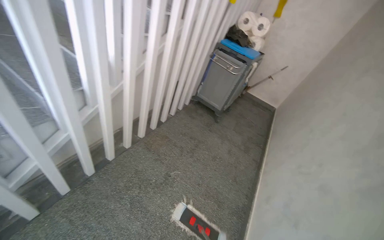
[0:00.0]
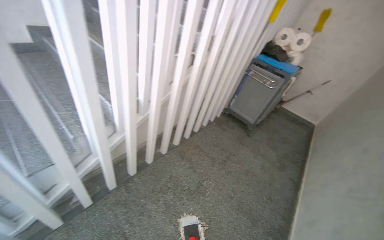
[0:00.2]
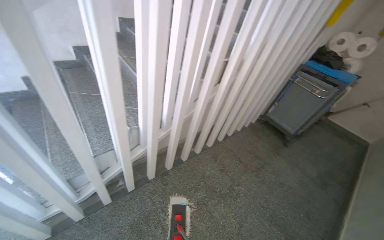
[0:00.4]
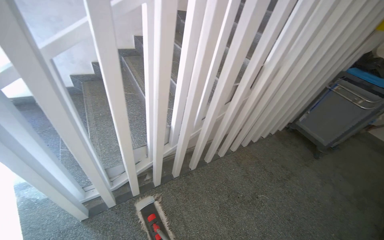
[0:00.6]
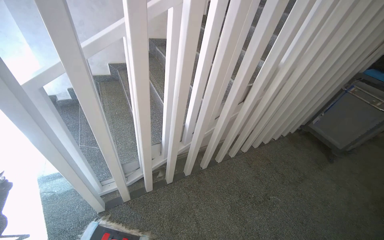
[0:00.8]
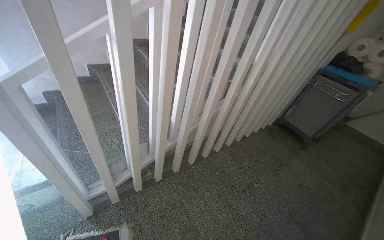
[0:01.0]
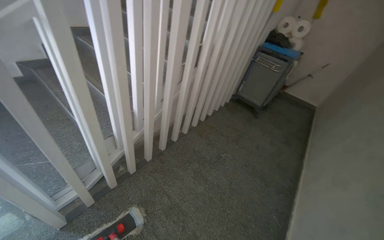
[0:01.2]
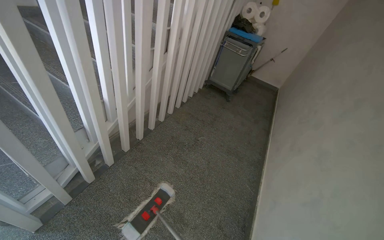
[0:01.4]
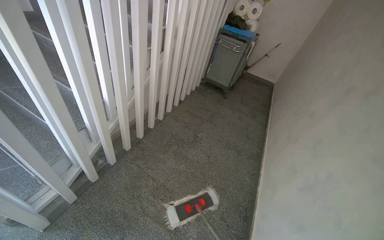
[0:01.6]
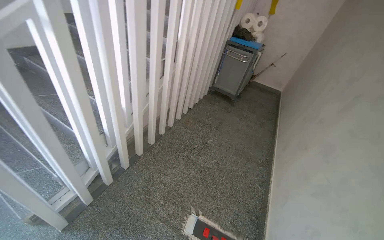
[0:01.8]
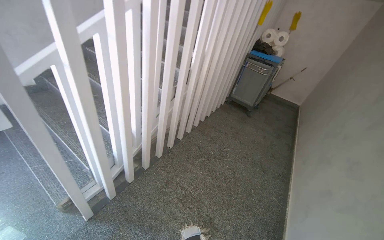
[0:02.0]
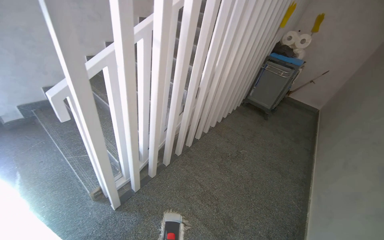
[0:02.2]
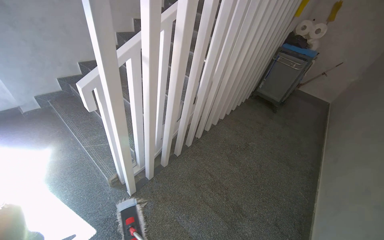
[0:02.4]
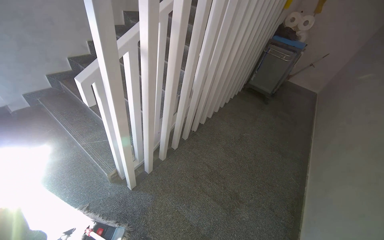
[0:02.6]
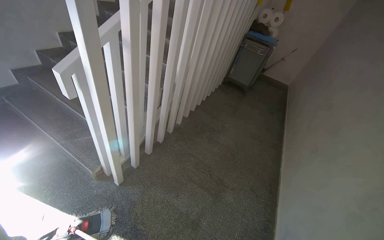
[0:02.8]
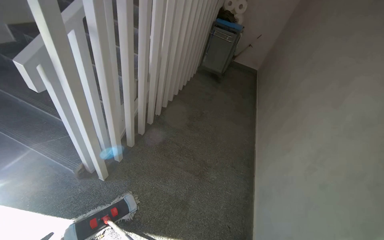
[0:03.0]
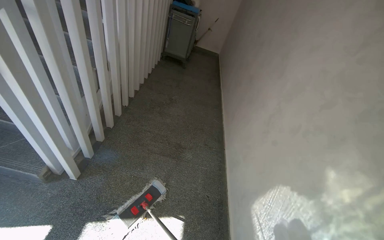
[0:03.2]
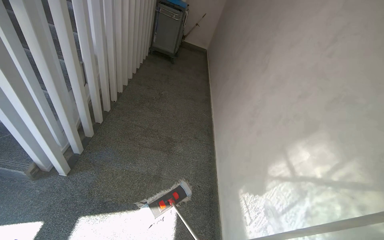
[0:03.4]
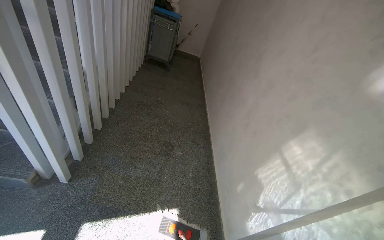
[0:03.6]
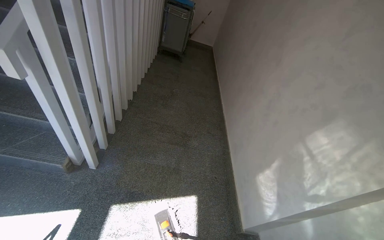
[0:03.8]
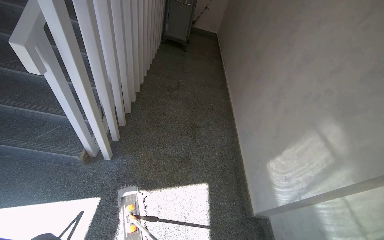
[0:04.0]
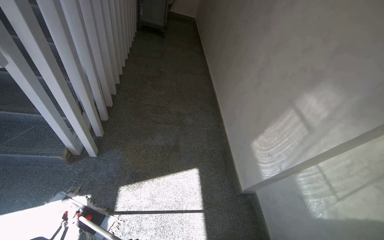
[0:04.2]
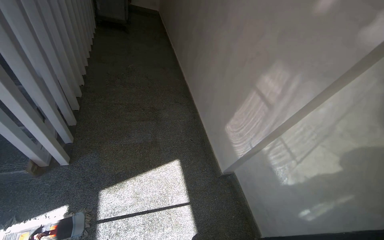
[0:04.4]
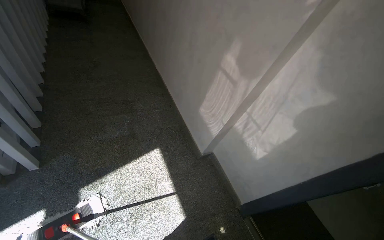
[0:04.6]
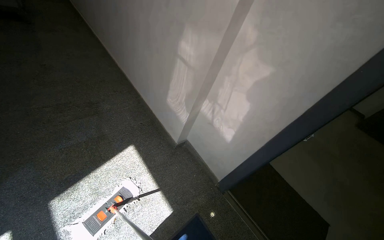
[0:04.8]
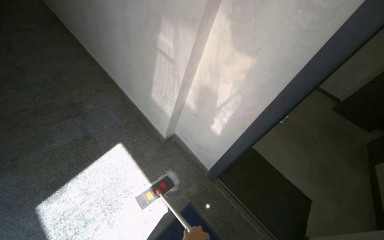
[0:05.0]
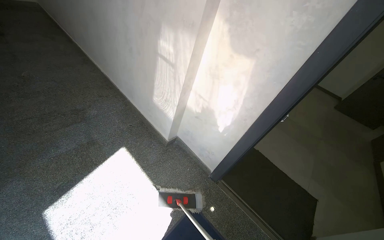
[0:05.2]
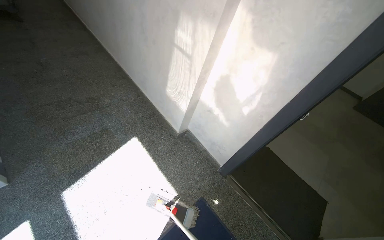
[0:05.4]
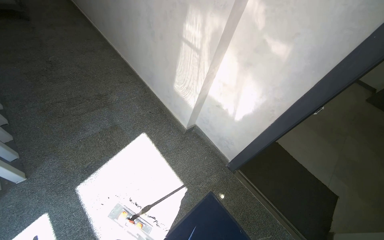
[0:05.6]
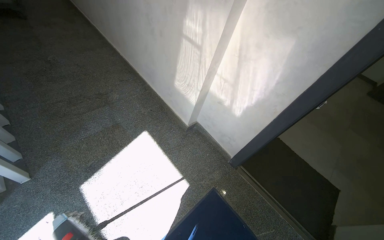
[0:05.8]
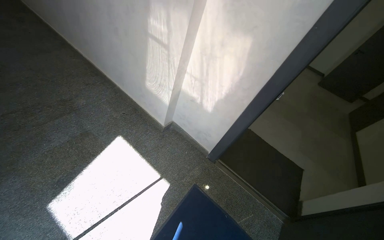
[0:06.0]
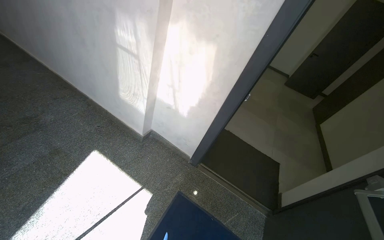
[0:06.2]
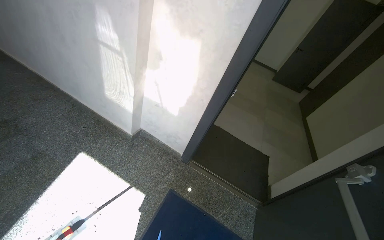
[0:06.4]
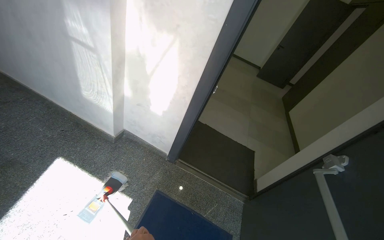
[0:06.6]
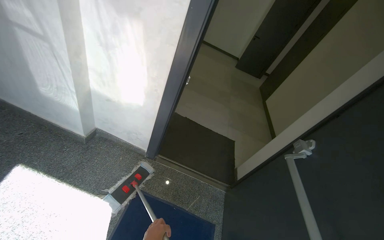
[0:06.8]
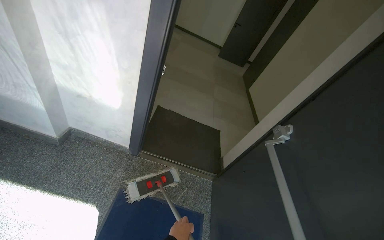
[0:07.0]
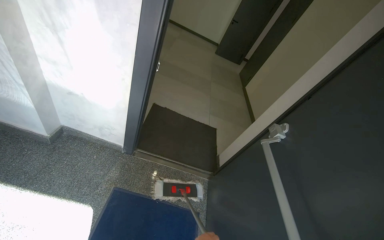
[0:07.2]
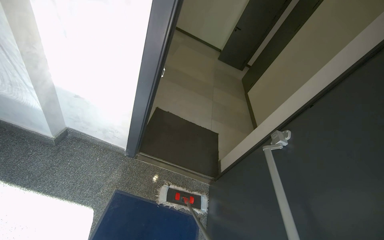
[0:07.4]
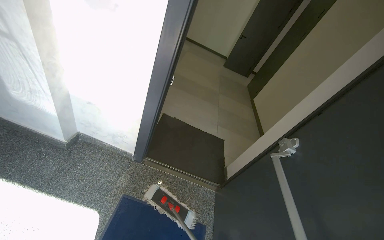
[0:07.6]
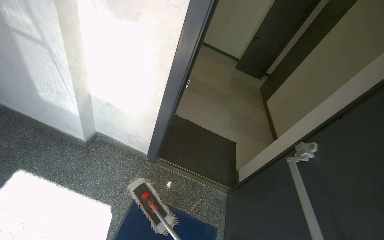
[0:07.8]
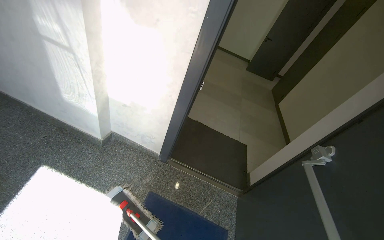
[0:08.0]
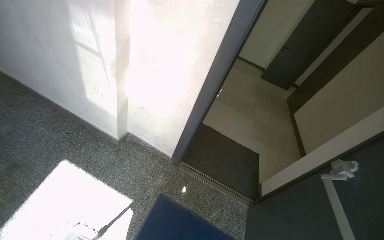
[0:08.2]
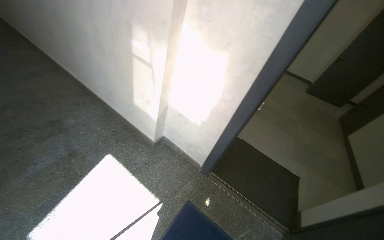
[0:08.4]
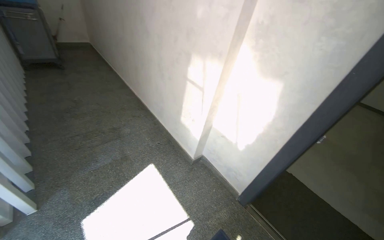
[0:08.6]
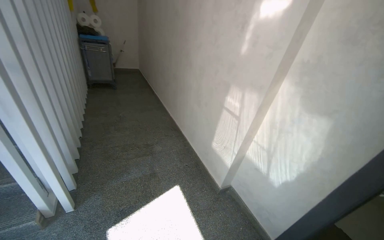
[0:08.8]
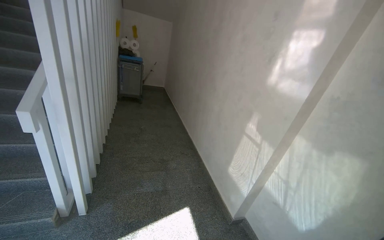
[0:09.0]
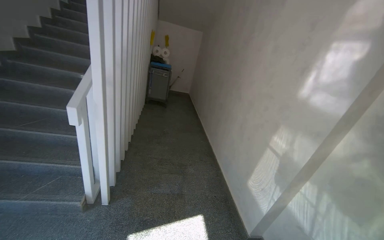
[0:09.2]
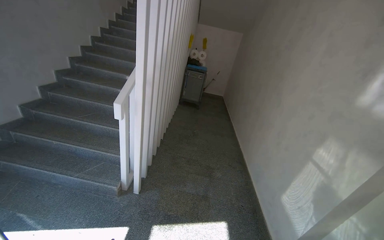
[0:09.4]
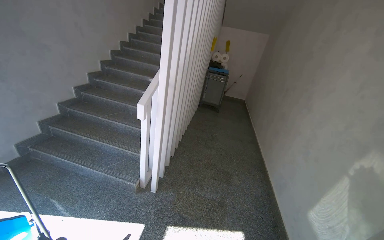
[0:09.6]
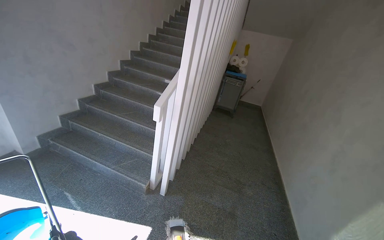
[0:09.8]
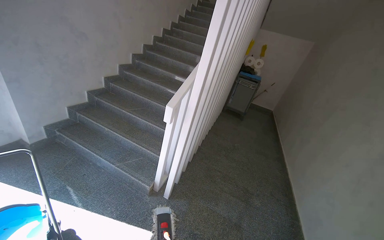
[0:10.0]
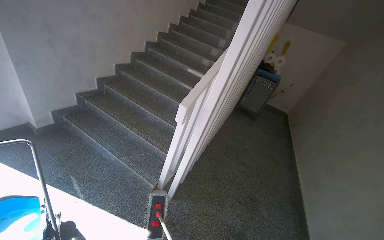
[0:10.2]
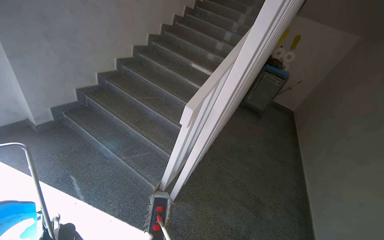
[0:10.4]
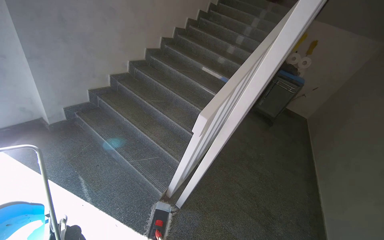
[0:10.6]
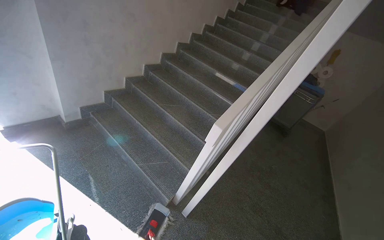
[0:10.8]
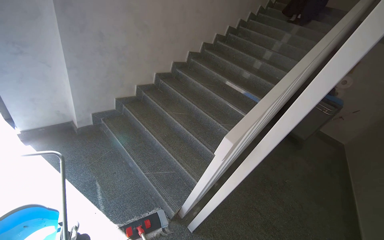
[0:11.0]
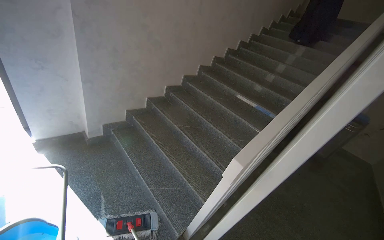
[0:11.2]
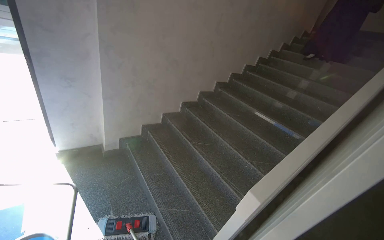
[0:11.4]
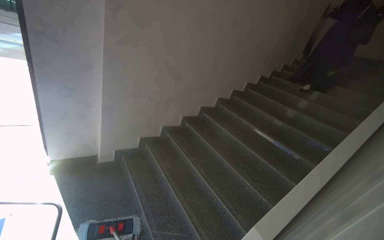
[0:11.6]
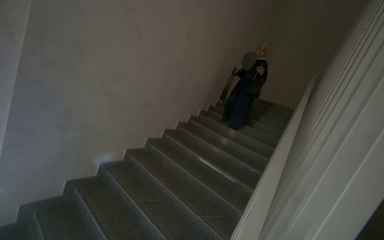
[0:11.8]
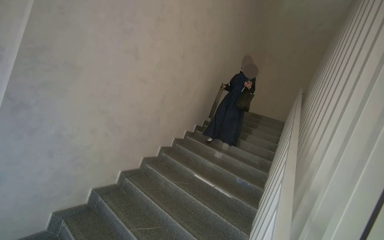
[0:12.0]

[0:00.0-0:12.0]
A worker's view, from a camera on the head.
Job: mopping floor.
The whole recording: Mopping building floor. The worker mops the floor in the building entrance area.
0:00.0 to 0:01.6: The wearer moves roughly 60 cm.
0:01.6 to 0:03.0: The head travels roughly 60 cm.
0:03.0 to 0:04.4: The wearer looks about 35 degrees further to the right. The view tilts some 15 degrees downward.
0:04.4 to 0:06.0: The wearer looks roughly 35 degrees further to the right.
0:06.0 to 0:07.6: The head rotates roughly 25 degrees to the right.
0:07.6 to 0:09.0: The head rotates some 60 degrees to the left. The wearer looks some 30 degrees further upward.
0:09.0 to 0:10.4: The head travels some 40 cm. The head rotates roughly 45 degrees to the left.
0:10.4 to 0:12.0: The view tilts about 35 degrees upward.

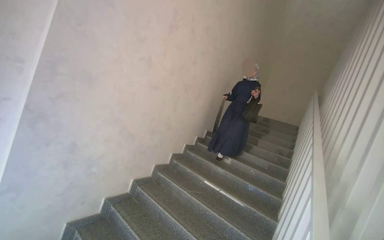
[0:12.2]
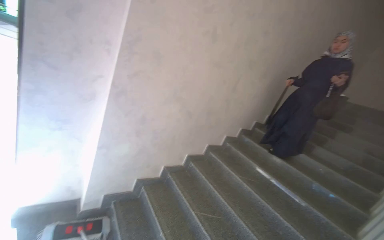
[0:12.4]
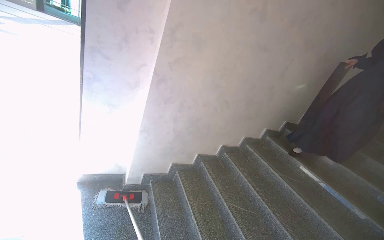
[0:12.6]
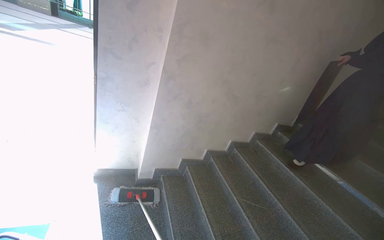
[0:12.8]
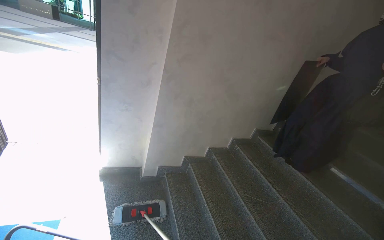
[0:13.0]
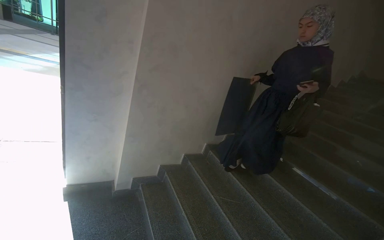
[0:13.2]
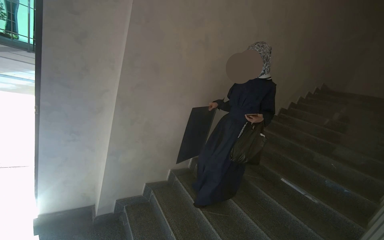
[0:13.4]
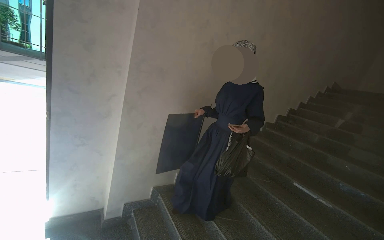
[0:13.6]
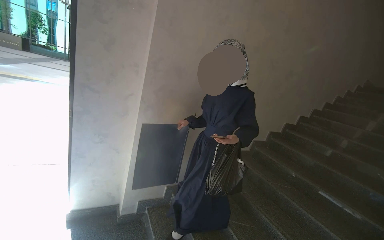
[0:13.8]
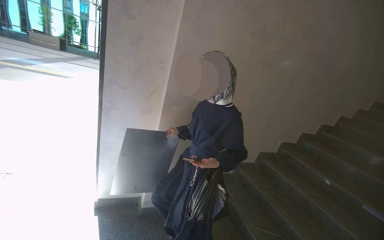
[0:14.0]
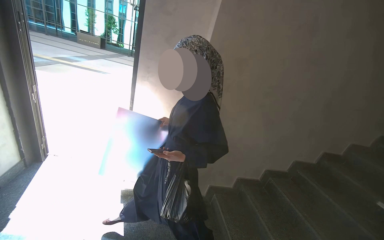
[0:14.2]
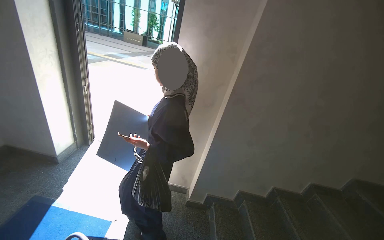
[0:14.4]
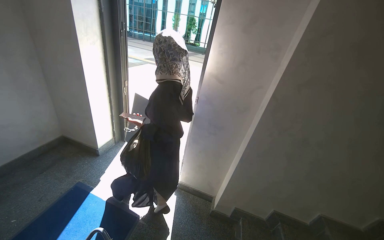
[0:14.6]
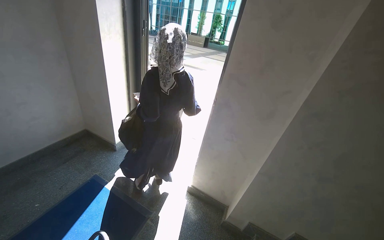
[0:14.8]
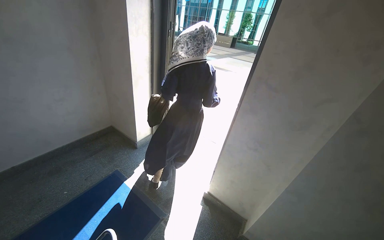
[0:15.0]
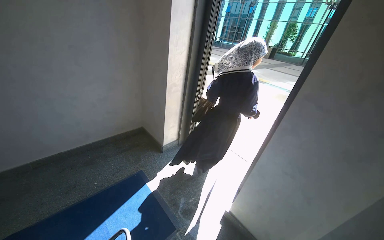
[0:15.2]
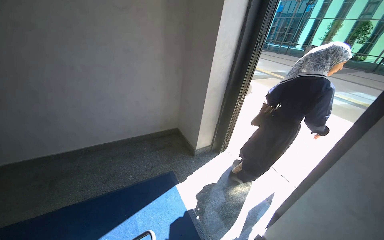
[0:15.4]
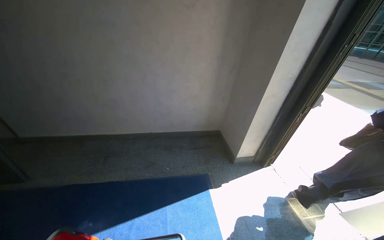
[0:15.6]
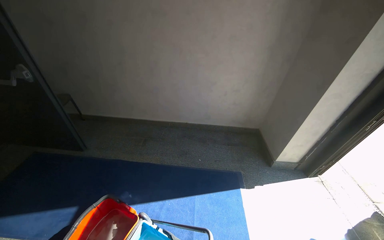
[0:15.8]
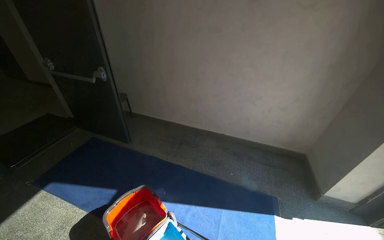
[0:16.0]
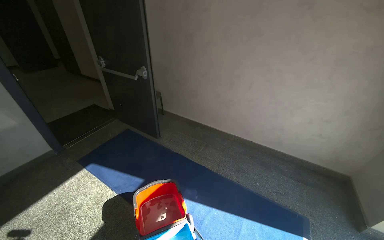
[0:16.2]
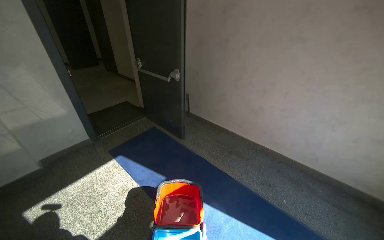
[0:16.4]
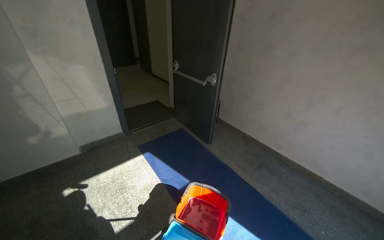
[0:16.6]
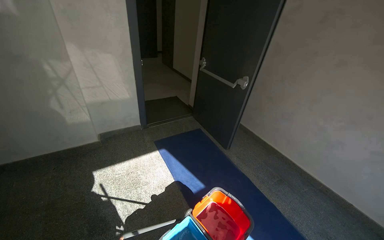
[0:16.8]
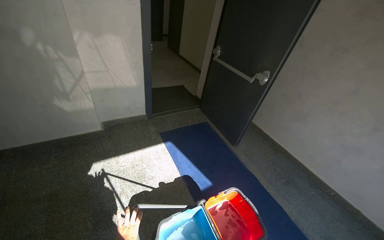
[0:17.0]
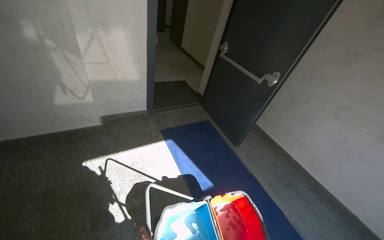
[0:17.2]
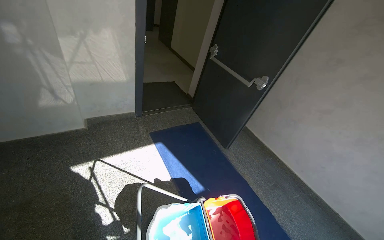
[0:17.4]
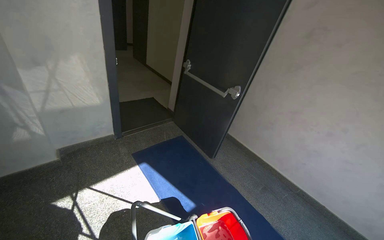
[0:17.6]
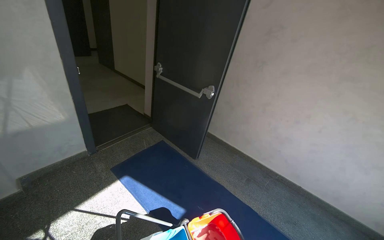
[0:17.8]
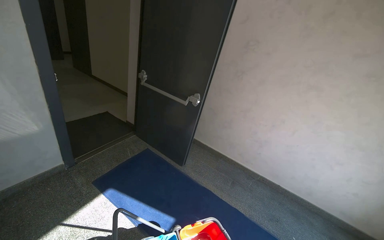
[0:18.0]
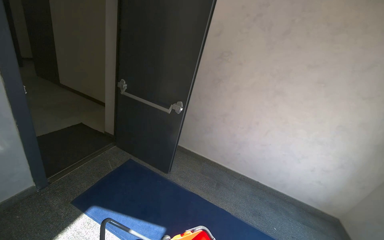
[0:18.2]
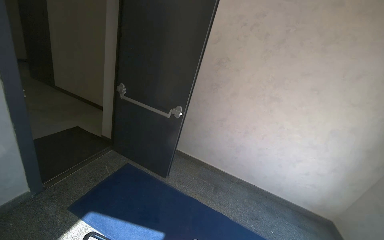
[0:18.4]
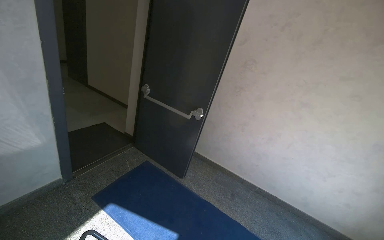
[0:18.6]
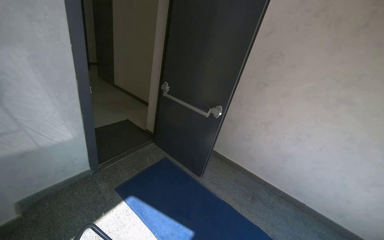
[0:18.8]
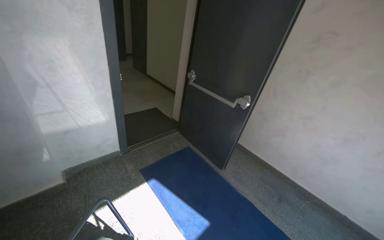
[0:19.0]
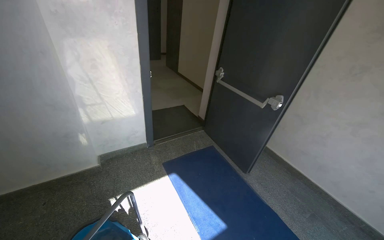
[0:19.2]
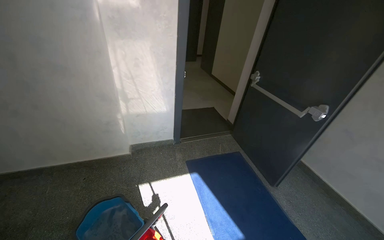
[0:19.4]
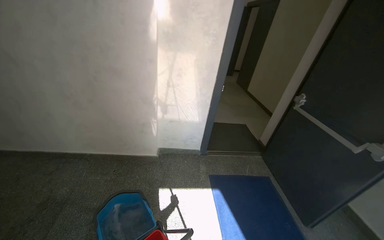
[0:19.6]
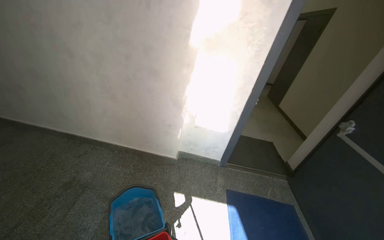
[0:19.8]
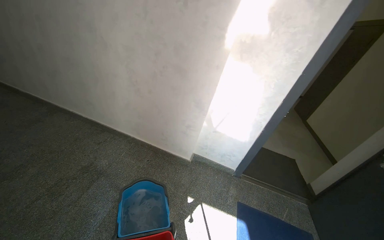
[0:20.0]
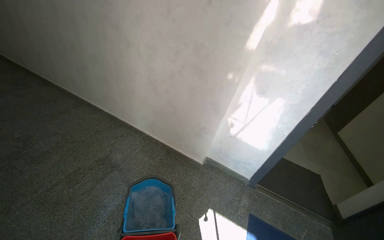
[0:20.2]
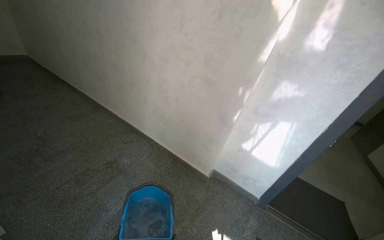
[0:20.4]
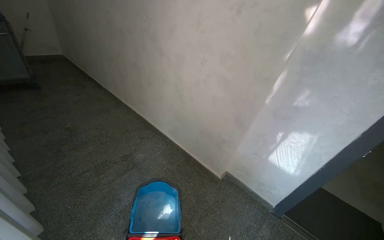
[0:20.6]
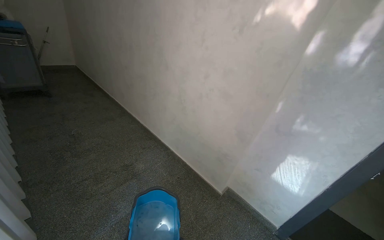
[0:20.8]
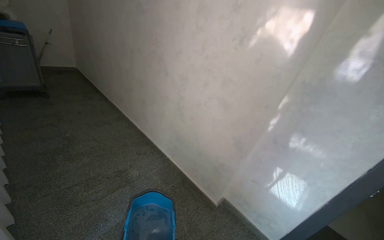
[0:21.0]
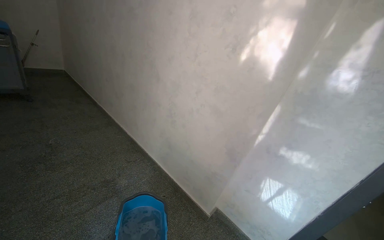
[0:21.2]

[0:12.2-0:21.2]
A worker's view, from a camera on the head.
Job: mopping floor.
The whole recording: Mopping building floor. The worker mops the floor in the building entrance area.
0:12.2 to 0:13.8: The camera is aimed some 30 degrees further to the left.
0:13.8 to 0:15.2: The camera travels some 70 cm. The head turns to the left by approximately 60 degrees.
0:15.2 to 0:16.6: The wearer looks some 95 degrees further to the left.
0:16.6 to 0:18.2: The head travels about 70 cm. The view swings some 30 degrees to the right.
0:18.2 to 0:19.8: The head turns to the left by approximately 75 degrees.
0:19.8 to 0:21.2: The wearer's head swings about 35 degrees to the left. The camera pitches upward, by some 15 degrees.
